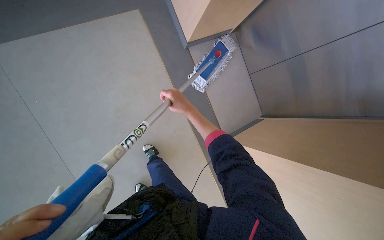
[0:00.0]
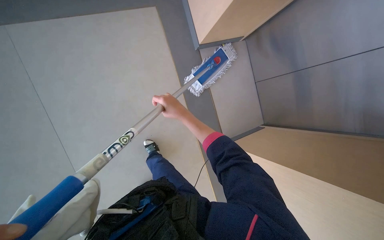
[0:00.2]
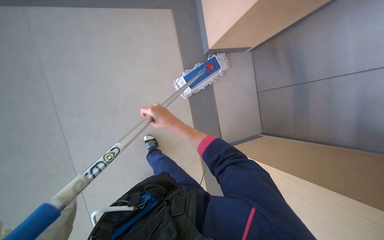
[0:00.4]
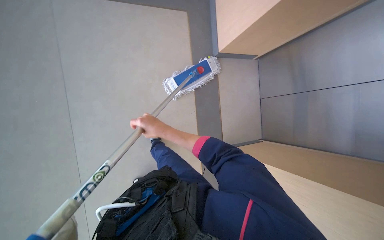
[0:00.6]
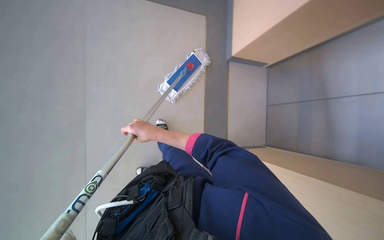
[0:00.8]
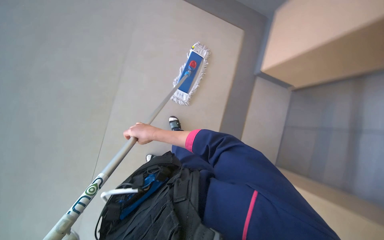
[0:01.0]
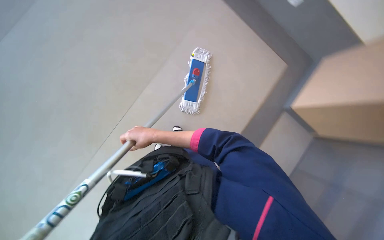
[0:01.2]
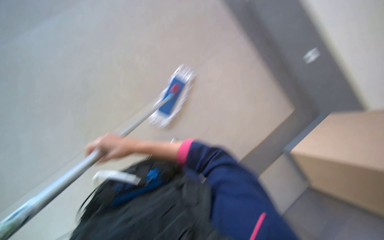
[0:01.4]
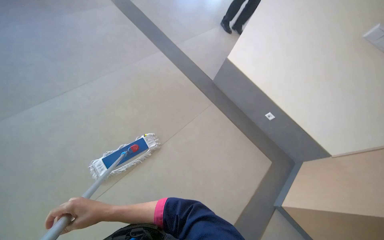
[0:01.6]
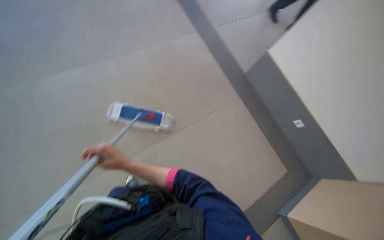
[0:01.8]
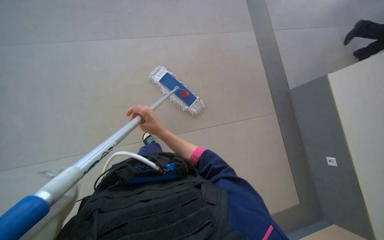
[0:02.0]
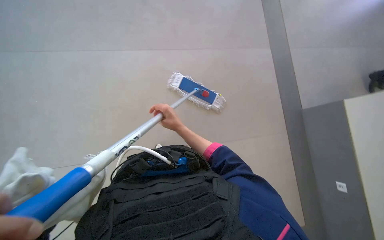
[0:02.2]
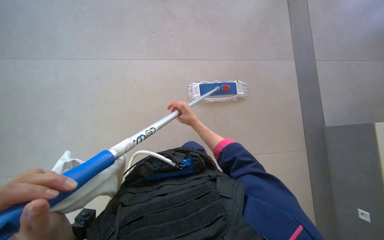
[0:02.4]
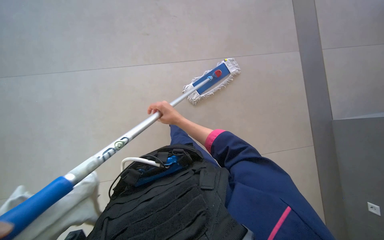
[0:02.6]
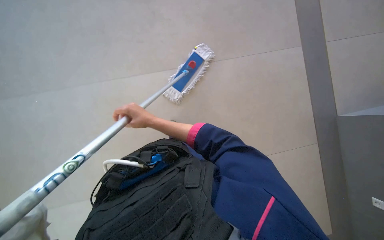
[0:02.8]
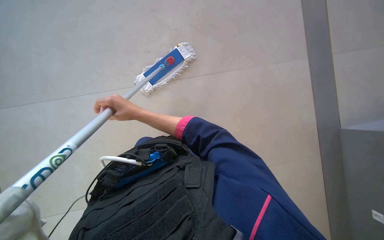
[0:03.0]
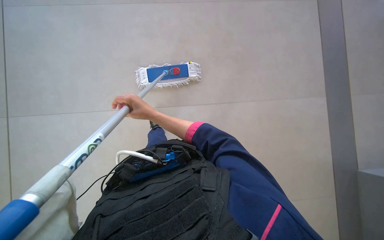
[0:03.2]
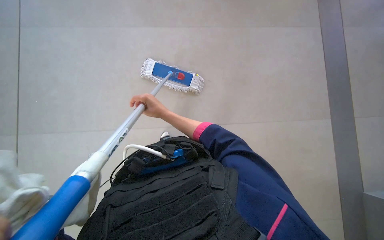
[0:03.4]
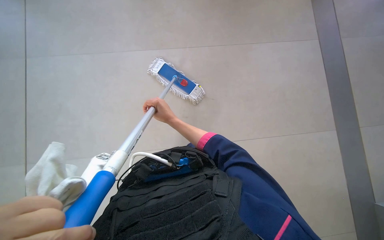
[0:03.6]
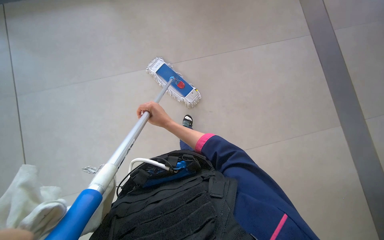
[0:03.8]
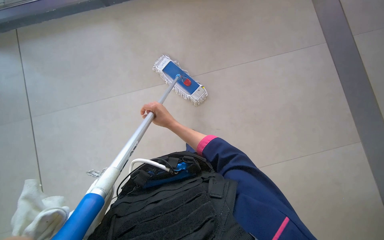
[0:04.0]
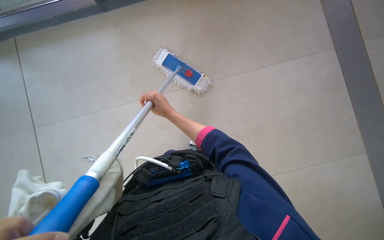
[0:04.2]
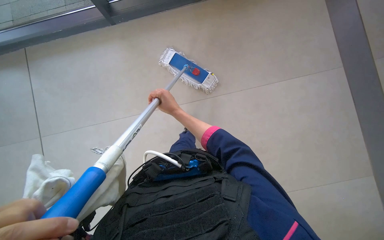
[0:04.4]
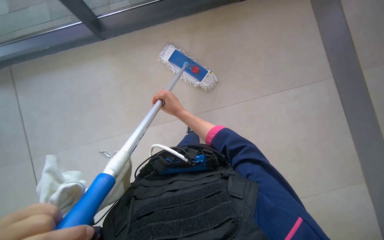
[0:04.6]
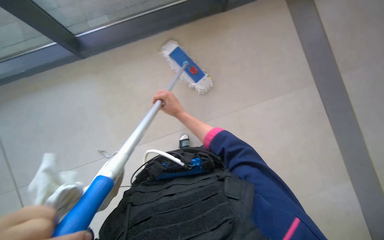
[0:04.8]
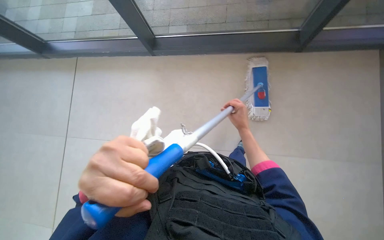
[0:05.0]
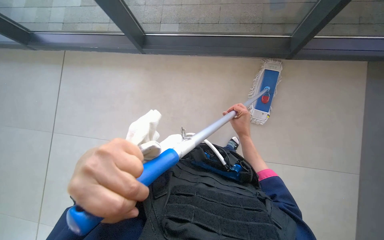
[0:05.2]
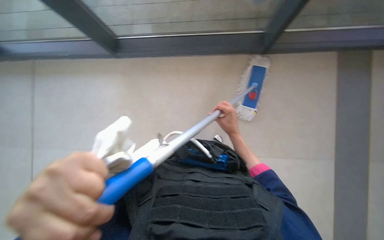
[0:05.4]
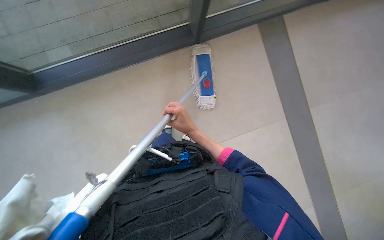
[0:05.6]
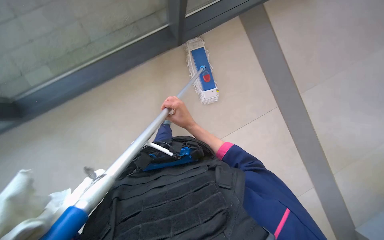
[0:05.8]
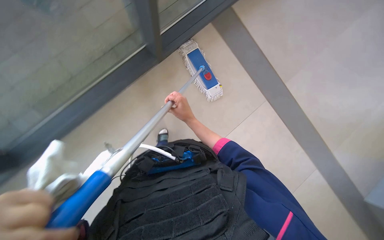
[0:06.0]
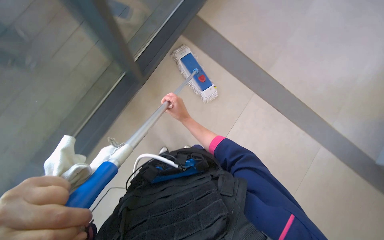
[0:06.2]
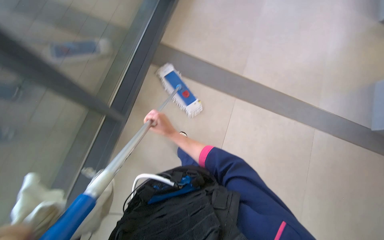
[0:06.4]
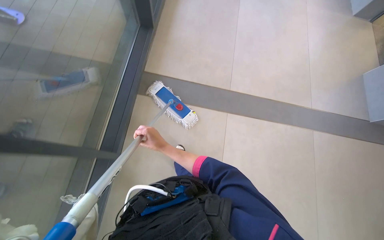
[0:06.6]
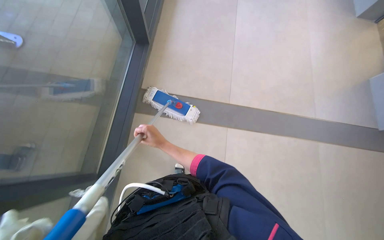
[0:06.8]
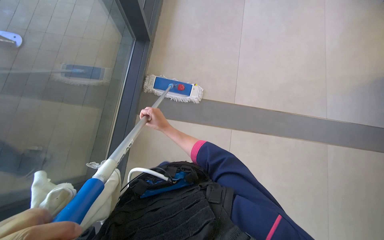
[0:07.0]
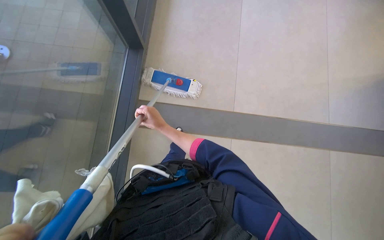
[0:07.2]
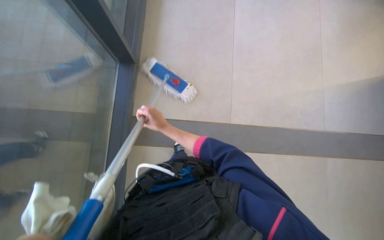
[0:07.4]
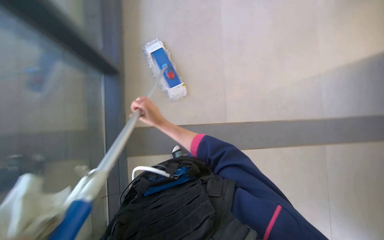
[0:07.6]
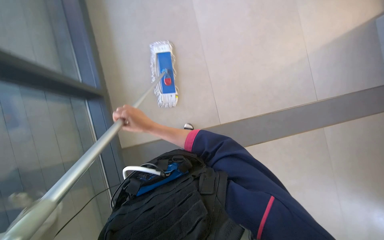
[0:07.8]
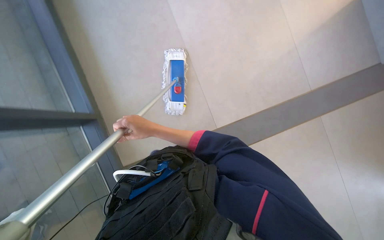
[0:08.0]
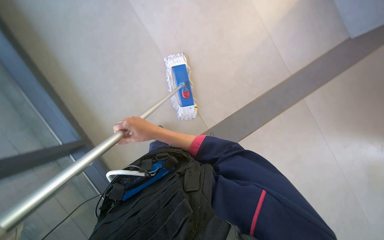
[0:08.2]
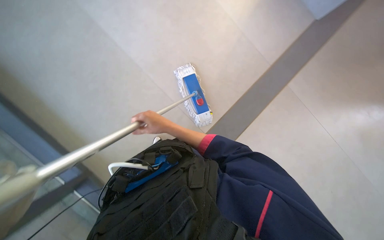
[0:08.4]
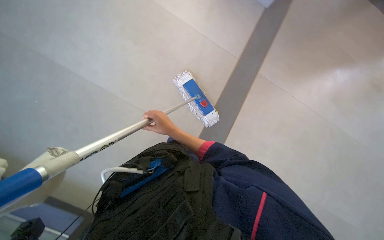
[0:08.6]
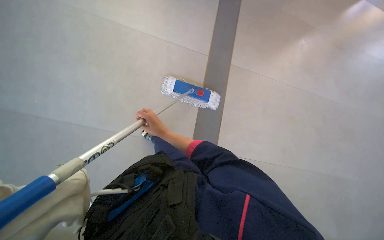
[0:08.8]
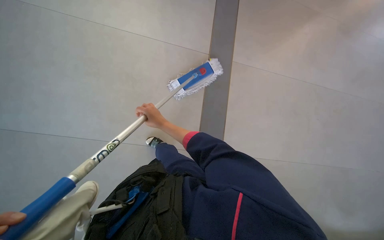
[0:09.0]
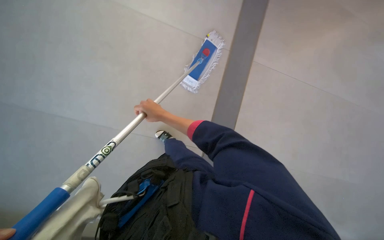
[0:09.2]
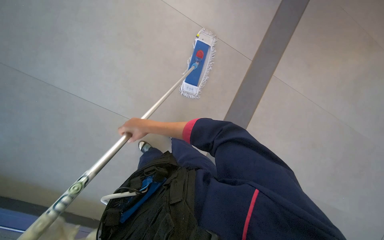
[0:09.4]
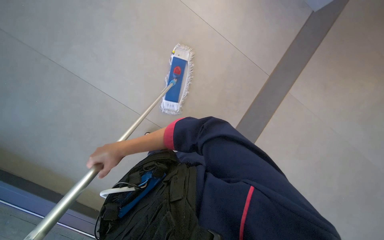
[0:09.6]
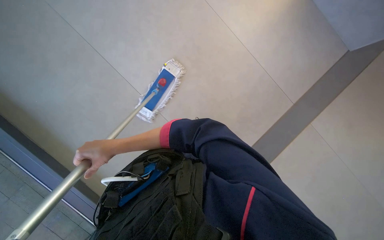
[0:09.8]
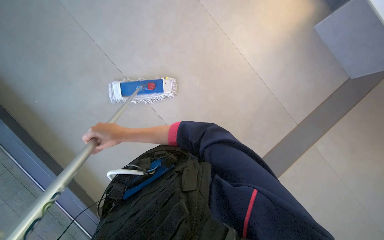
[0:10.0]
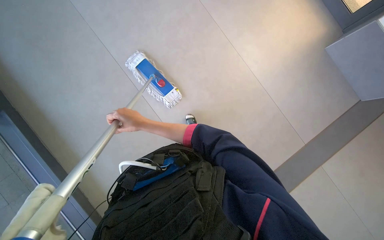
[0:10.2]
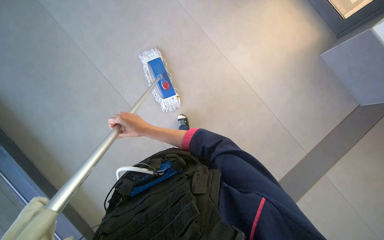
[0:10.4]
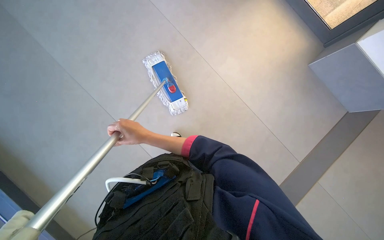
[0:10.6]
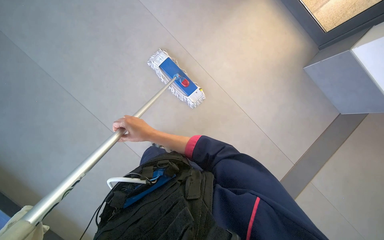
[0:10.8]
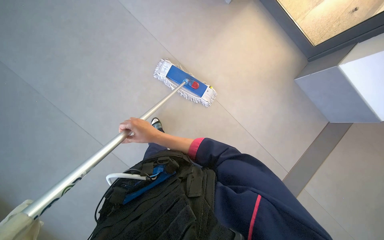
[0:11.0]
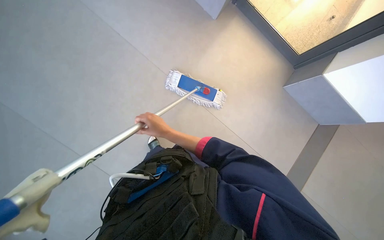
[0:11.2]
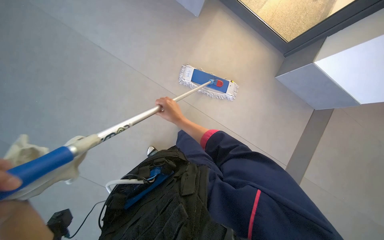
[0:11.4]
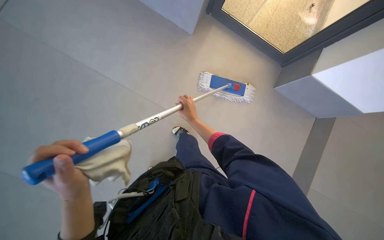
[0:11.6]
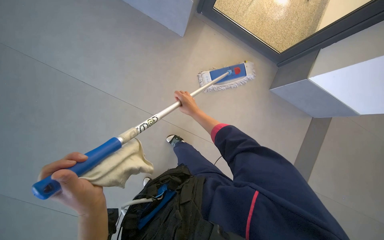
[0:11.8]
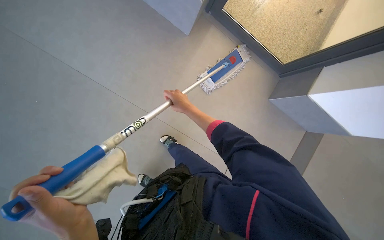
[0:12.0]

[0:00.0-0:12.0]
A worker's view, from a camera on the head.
Job: mopping floor.
The whole recording: Mopping floor with mop. The worker mops the floor with a flat mop.
0:00.0 to 0:01.6: The view tilts some 20 degrees upward.
0:01.6 to 0:03.0: The head rotates some 35 degrees to the left.
0:04.4 to 0:06.0: The wearer looks roughly 30 degrees further to the right.
0:06.0 to 0:07.6: The scene rotates counterclockwise by roughly 25 degrees.
0:09.0 to 0:10.4: The head turns to the left by some 20 degrees. The right hand goes roughly 10 cm nearer to the camera.
0:10.4 to 0:12.0: The view tips upward by roughly 15 degrees. The right hand travels to the right and up the picture by about 25 cm.

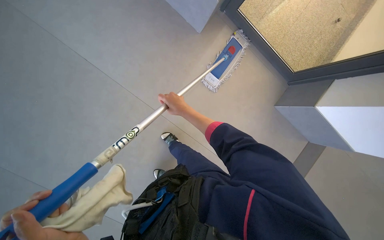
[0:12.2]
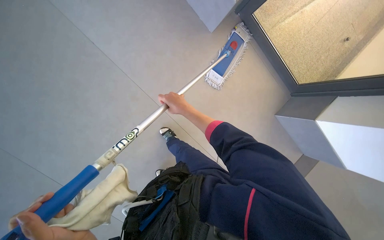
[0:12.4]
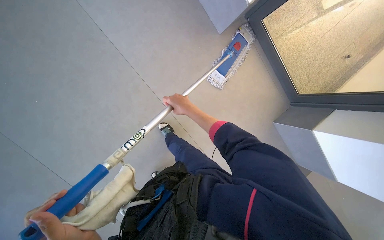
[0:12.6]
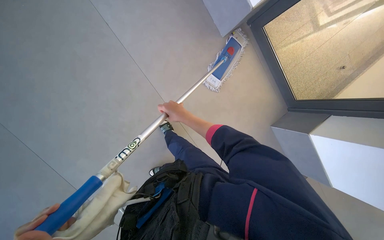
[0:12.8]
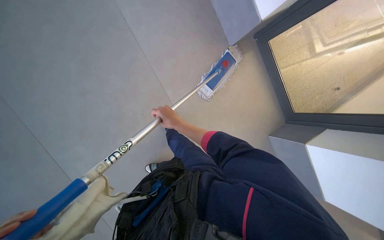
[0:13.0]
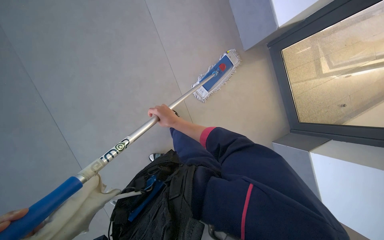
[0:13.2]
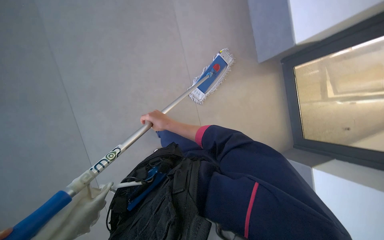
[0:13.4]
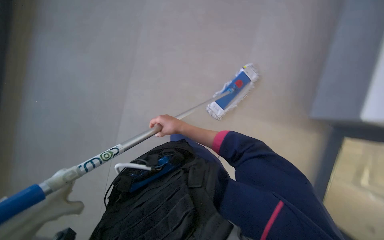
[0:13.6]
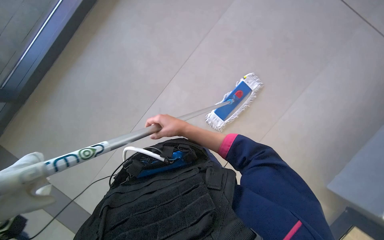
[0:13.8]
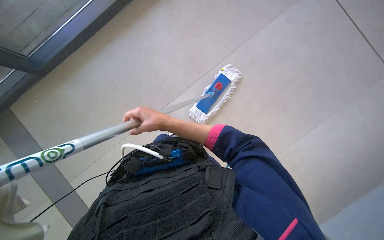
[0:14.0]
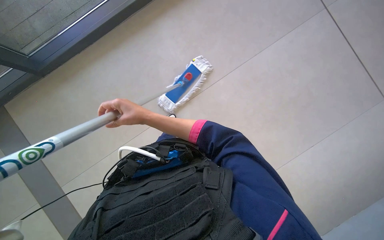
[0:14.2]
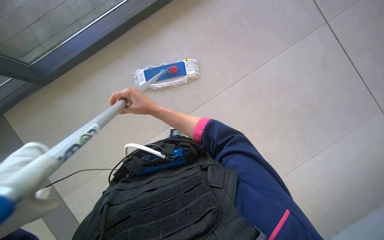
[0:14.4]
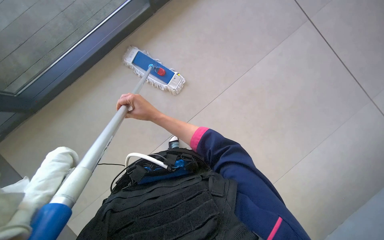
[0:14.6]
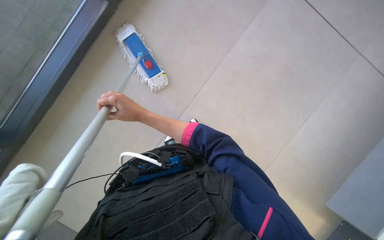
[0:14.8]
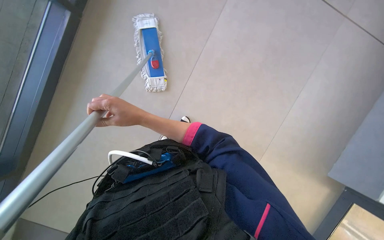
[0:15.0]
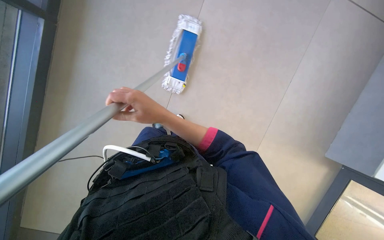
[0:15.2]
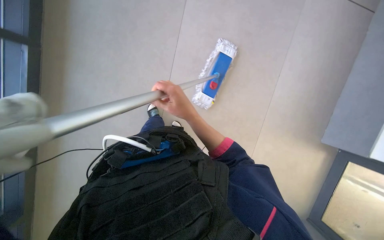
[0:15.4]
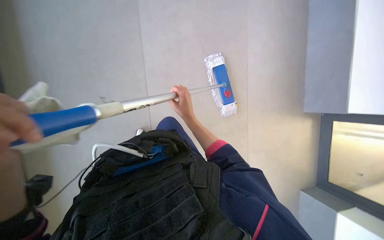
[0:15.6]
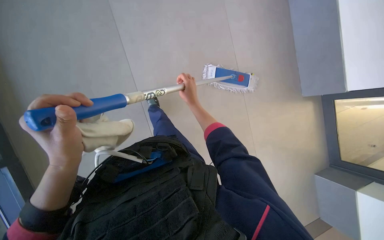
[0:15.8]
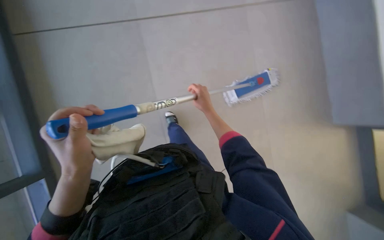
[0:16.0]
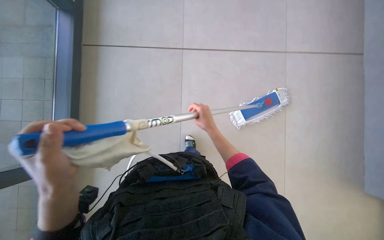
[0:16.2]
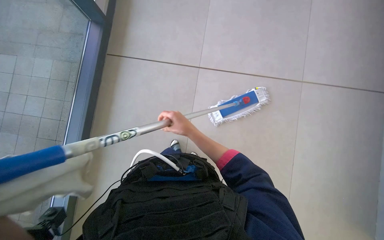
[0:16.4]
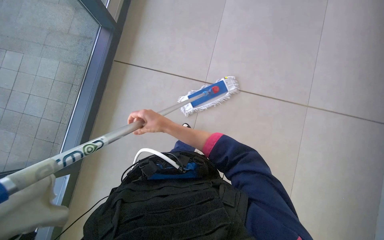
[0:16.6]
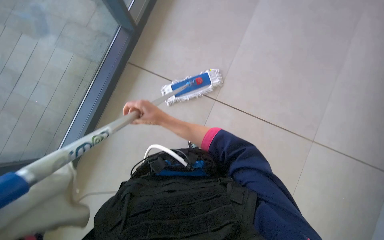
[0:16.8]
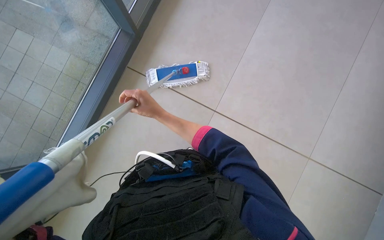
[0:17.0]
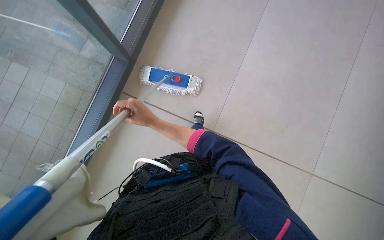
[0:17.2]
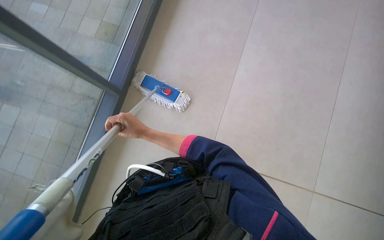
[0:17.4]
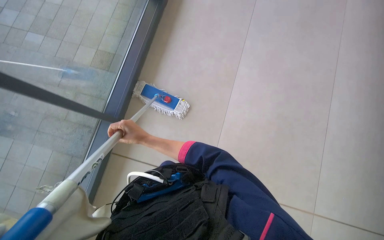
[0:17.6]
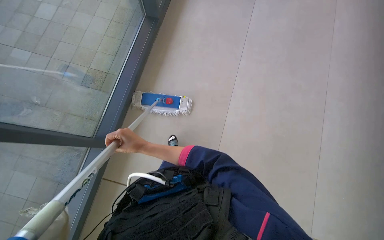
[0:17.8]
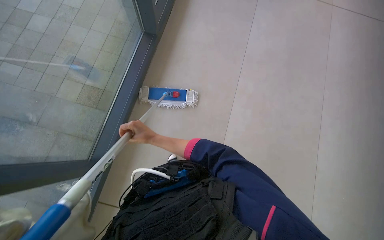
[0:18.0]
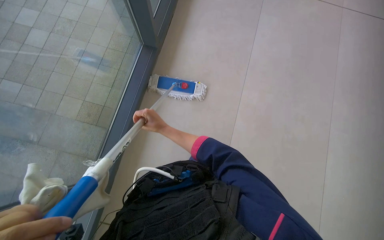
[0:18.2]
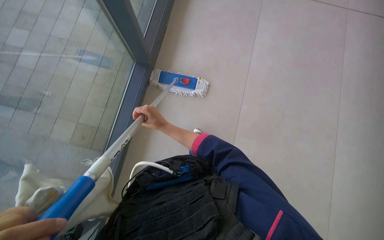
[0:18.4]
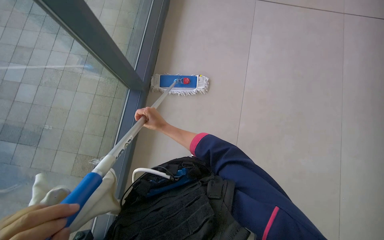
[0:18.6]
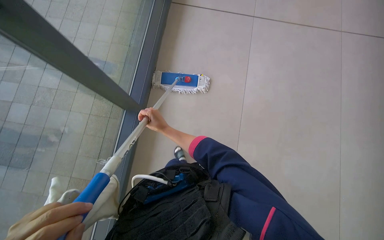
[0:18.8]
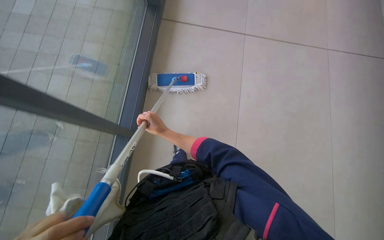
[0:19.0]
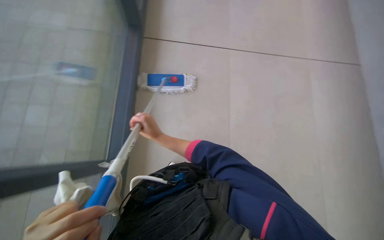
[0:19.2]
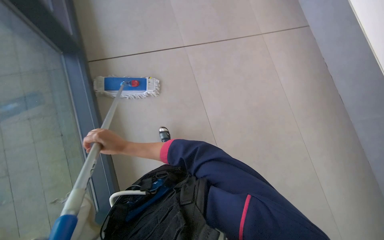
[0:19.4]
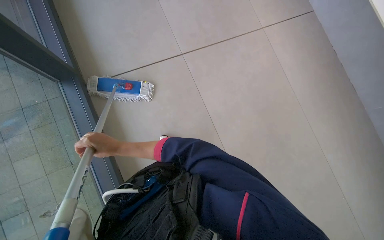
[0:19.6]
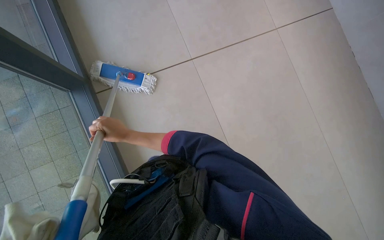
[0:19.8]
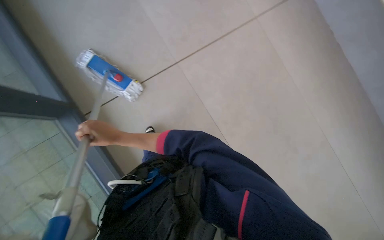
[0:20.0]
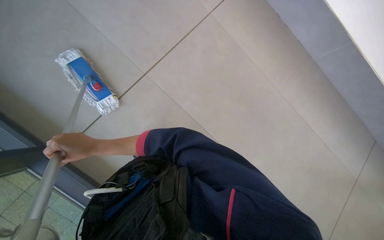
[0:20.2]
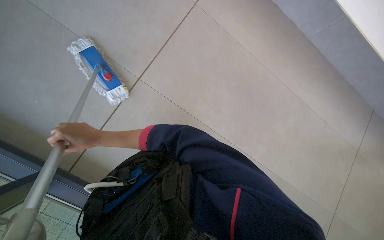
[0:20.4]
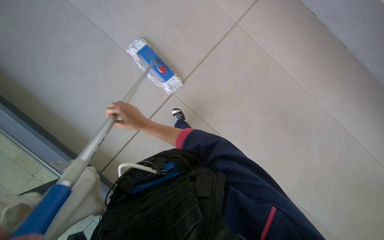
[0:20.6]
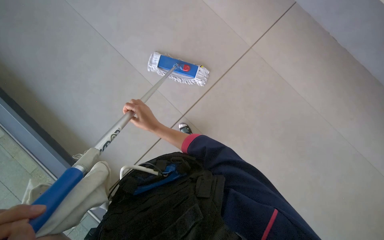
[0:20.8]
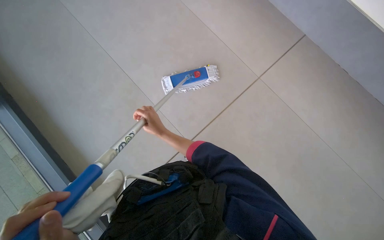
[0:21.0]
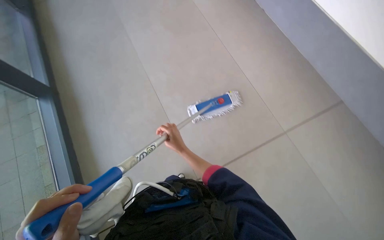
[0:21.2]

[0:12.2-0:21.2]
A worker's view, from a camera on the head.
Job: mopping floor.
The whole recording: Mopping floor with mop. The worker mops the floor with a flat mop.
0:12.2 to 0:13.8: The camera pitches upward, by about 15 degrees. The scene turns roughly 25 degrees clockwise in the picture.
0:13.8 to 0:15.2: The wearer looks some 25 degrees further to the right.
0:16.6 to 0:18.2: The wearer looks some 25 degrees further upward. The right hand shifts roughly 15 cm farther from the camera.
0:18.2 to 0:19.8: The head rotates roughly 35 degrees to the right. The view tilts some 15 degrees upward.
0:19.8 to 0:21.2: The wearer looks approximately 25 degrees further to the left. The view tips upward by roughly 15 degrees.
